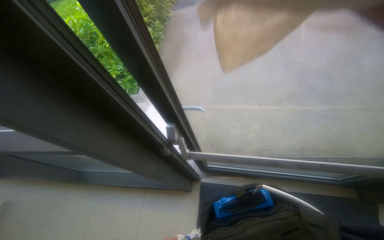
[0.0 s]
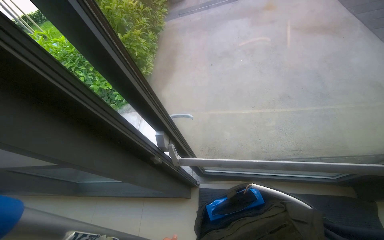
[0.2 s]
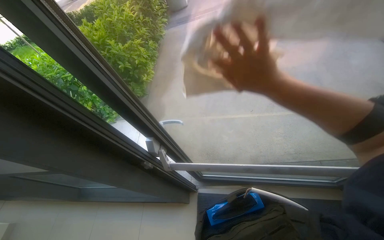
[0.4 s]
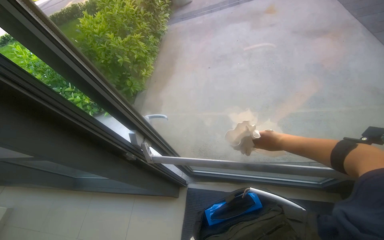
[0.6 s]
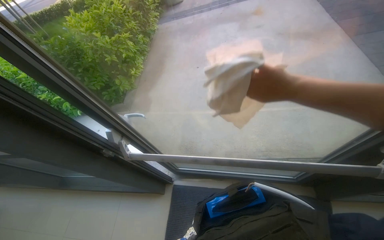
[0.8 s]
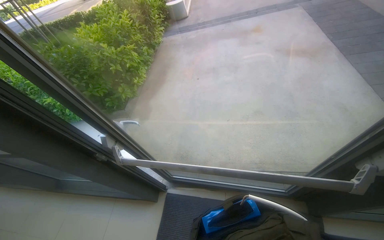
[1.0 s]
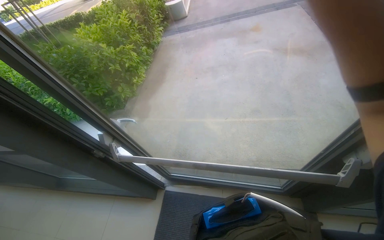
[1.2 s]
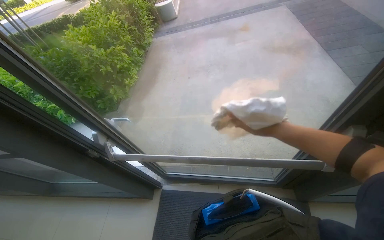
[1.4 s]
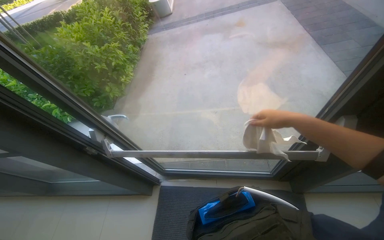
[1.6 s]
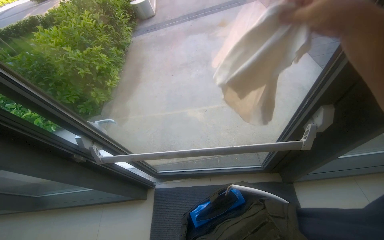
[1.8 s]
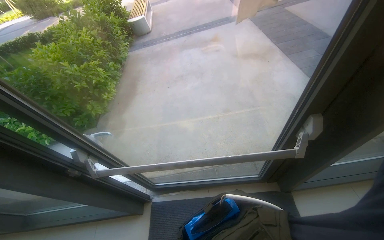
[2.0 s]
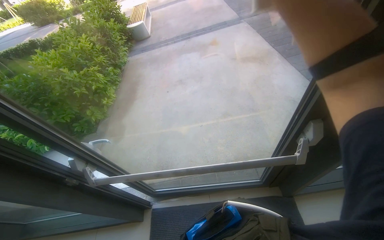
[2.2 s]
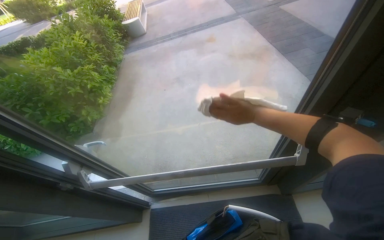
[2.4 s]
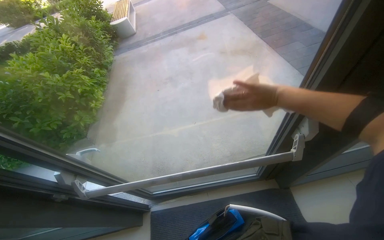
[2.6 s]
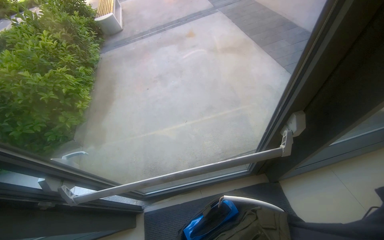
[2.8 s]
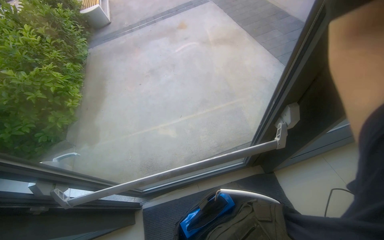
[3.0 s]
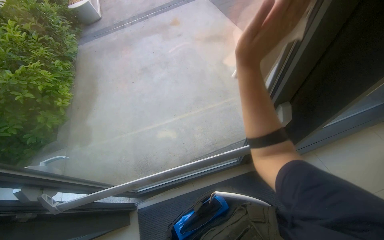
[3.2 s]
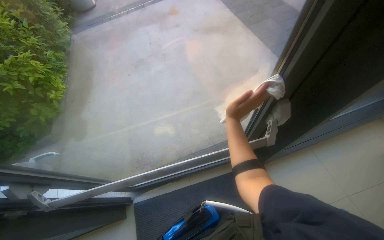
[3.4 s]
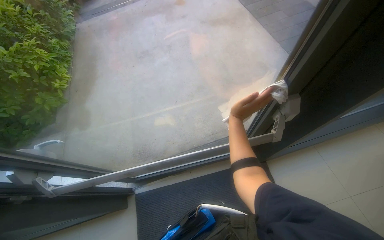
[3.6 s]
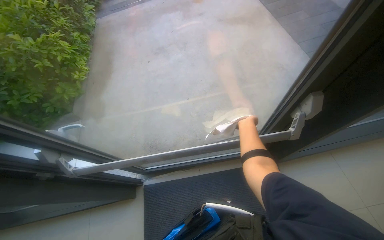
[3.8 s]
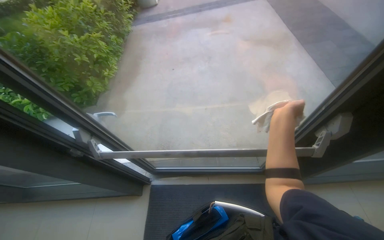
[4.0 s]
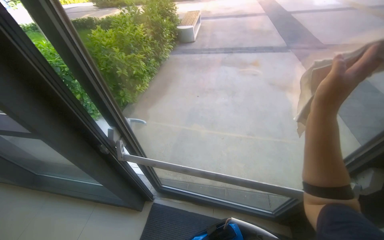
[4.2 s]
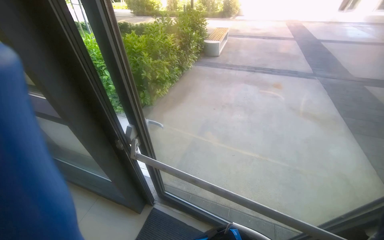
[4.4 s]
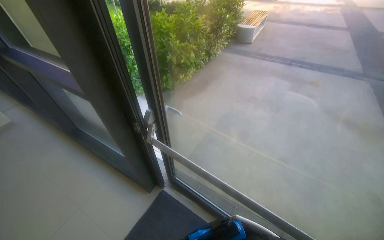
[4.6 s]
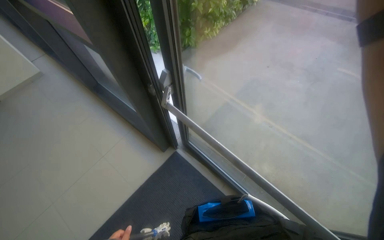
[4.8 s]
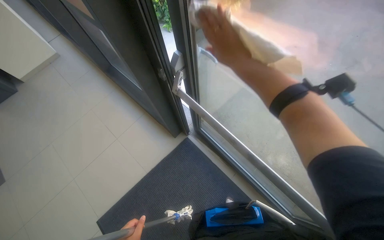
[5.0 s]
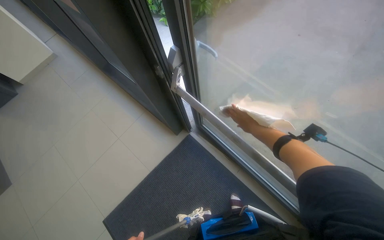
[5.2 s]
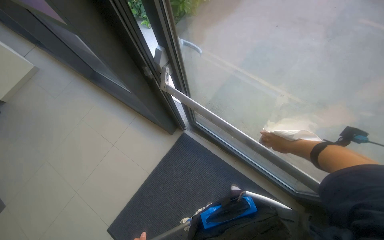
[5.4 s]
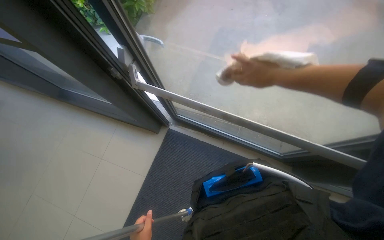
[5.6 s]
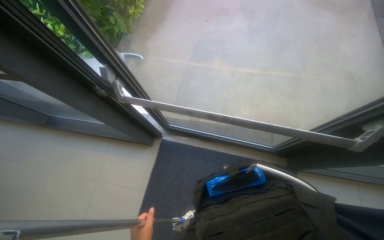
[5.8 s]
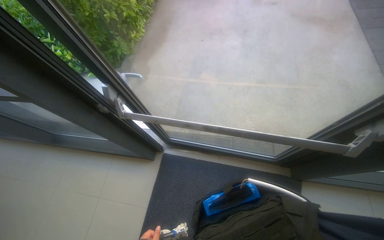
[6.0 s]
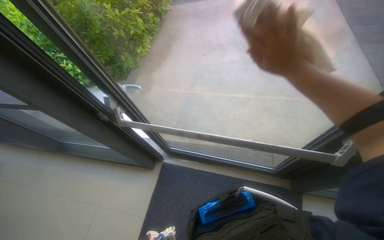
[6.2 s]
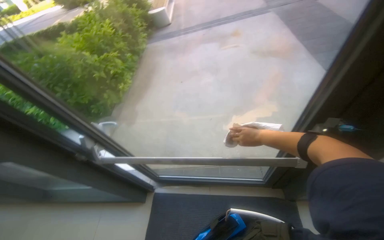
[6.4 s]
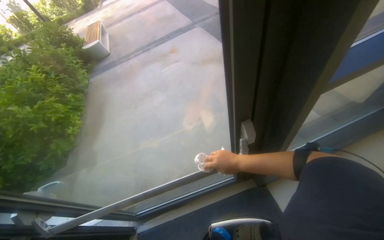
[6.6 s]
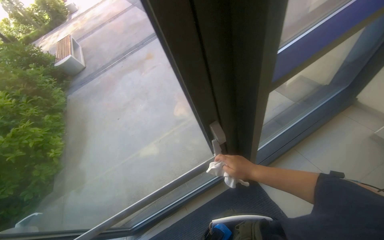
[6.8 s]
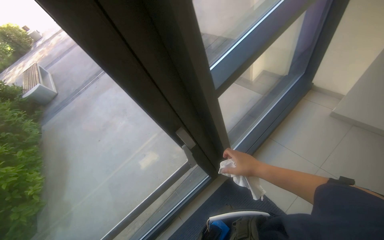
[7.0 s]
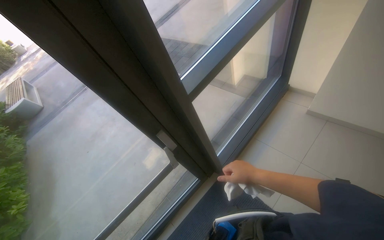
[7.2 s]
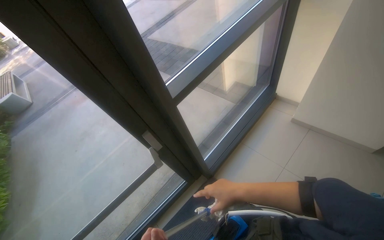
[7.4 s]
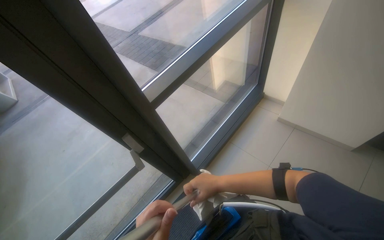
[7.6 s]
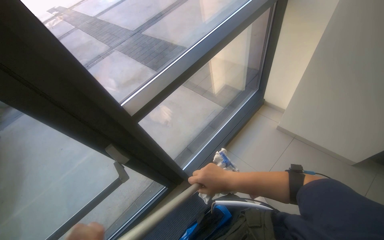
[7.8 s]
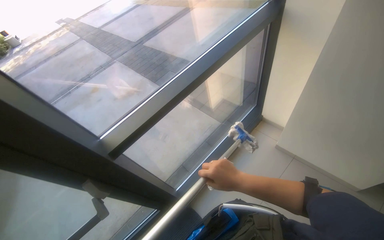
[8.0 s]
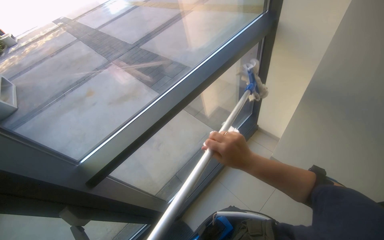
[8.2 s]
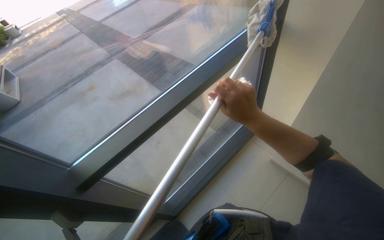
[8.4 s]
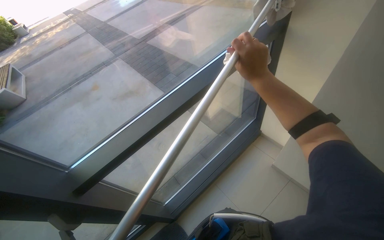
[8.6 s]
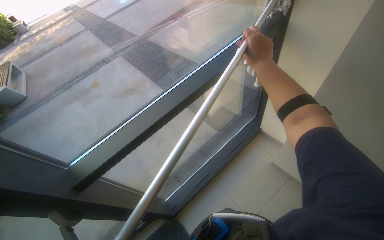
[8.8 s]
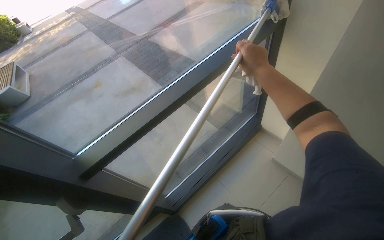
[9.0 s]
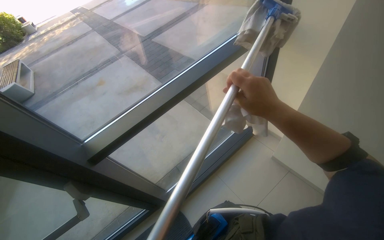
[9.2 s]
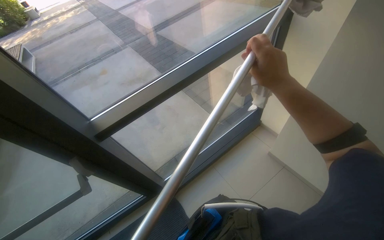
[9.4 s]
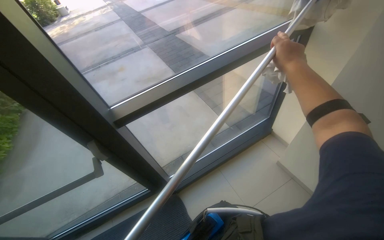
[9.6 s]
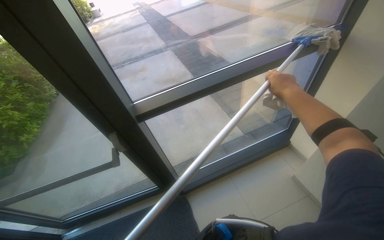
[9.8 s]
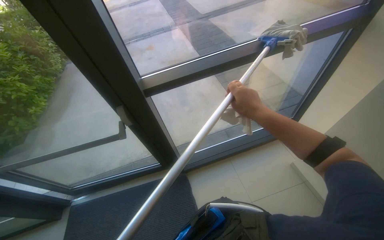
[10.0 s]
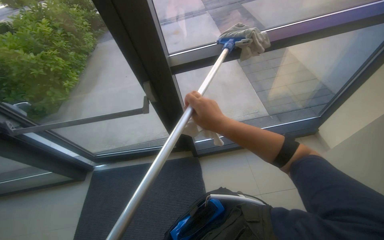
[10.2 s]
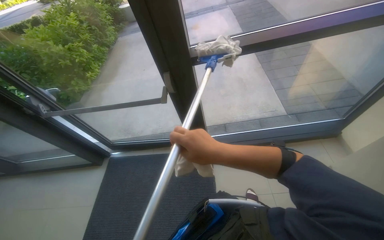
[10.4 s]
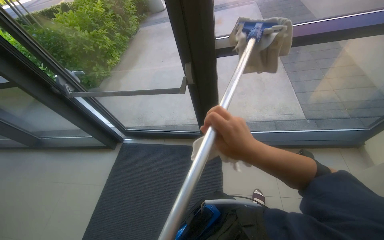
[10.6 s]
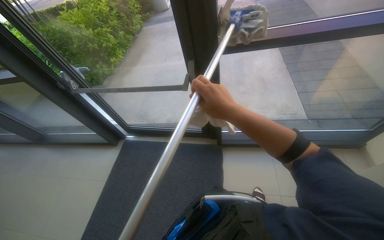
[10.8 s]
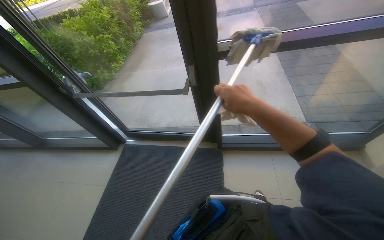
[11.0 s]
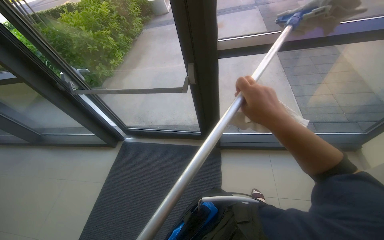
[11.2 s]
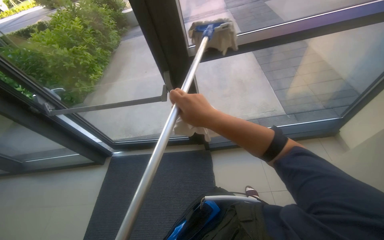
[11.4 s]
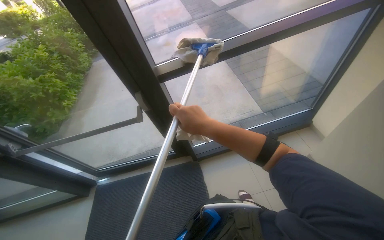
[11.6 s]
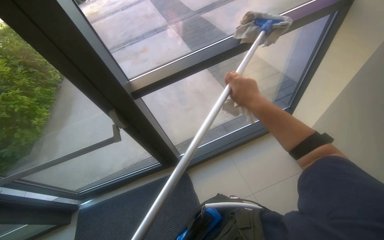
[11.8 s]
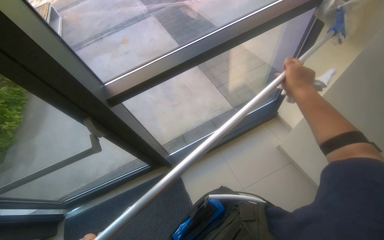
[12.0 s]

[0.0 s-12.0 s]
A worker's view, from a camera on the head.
Job: cleaning windows.
The whole recording: Cleaning glass windows with mop. The worker cleans the glass windows using a mop on a long pole.
0.0 to 1.6 s: The camera travels roughly 50 cm.
1.6 to 3.0 s: The wearer looks about 20 degrees further to the right.
3.0 to 4.4 s: The wearer looks approximately 40 degrees further to the left. The wearer looks approximately 10 degrees further upward.
4.4 to 6.0 s: The view tips downward by roughly 20 degrees.
6.0 to 7.6 s: The head travels about 70 cm. The head rotates some 55 degrees to the right. The view tilts some 25 degrees upward.
7.6 to 9.0 s: The wearer moves approximately 50 cm.
9.0 to 10.4 s: The wearer looks approximately 35 degrees further to the left. The right hand travels down the picture, to the left and nearer to the camera by about 70 cm.
10.4 to 12.0 s: The head rotates approximately 25 degrees to the right.

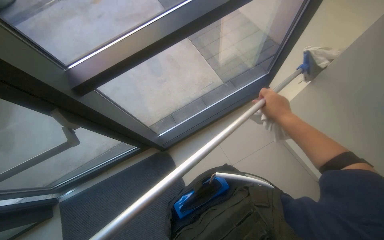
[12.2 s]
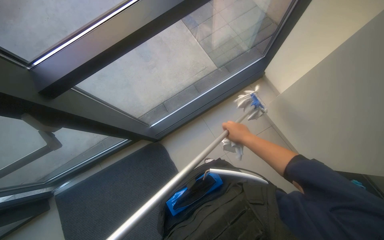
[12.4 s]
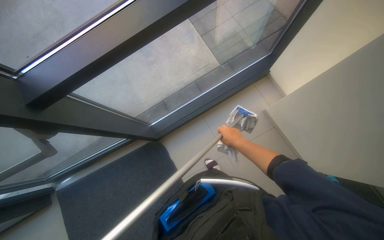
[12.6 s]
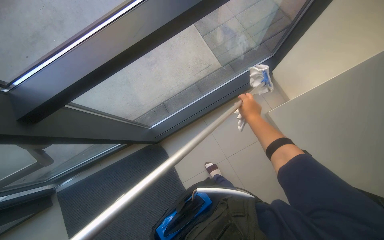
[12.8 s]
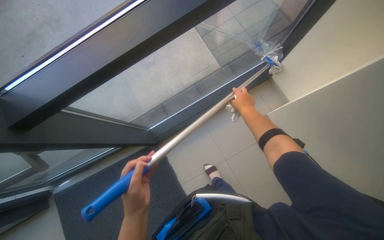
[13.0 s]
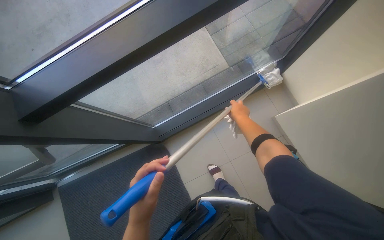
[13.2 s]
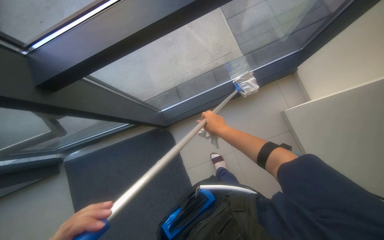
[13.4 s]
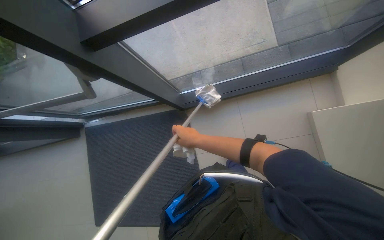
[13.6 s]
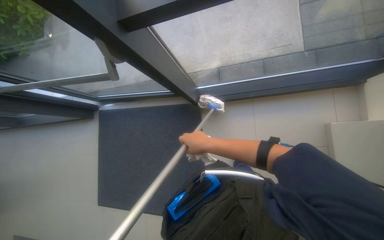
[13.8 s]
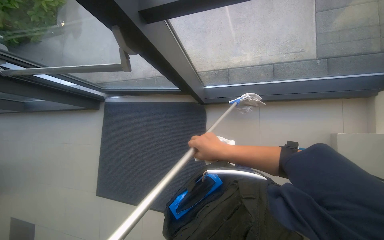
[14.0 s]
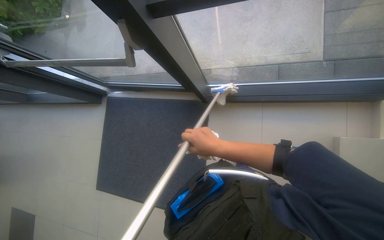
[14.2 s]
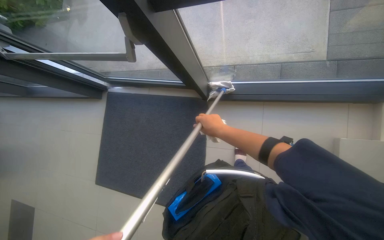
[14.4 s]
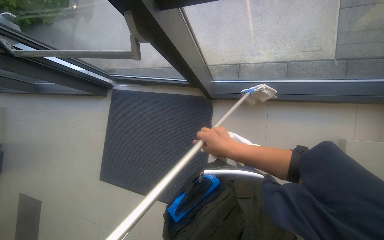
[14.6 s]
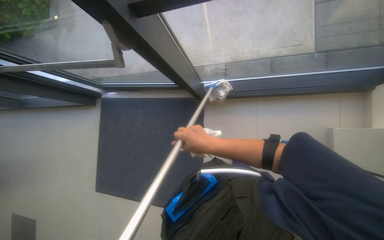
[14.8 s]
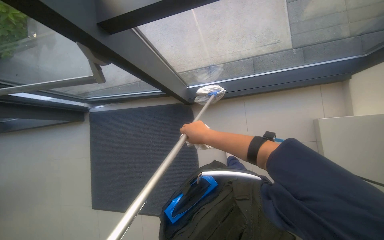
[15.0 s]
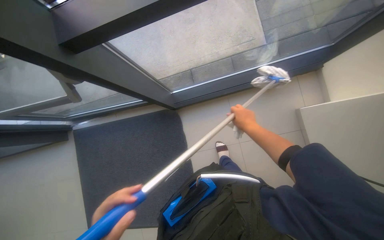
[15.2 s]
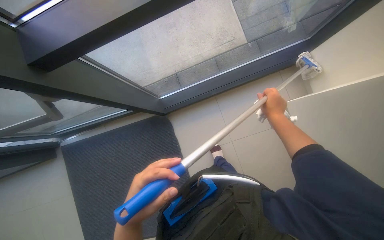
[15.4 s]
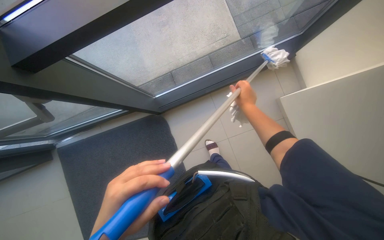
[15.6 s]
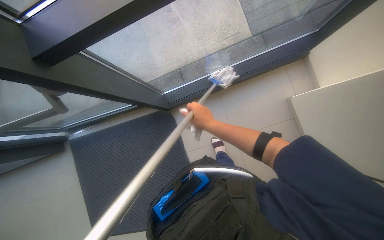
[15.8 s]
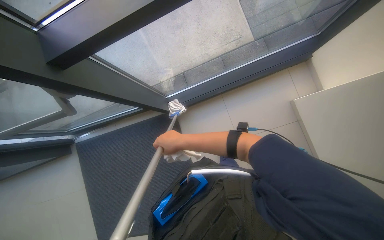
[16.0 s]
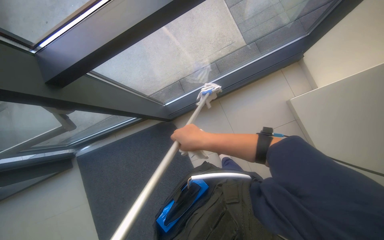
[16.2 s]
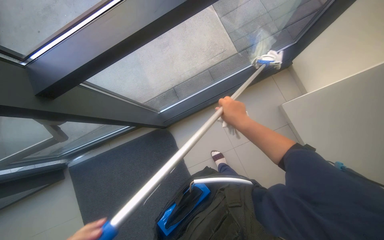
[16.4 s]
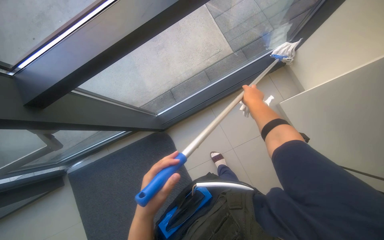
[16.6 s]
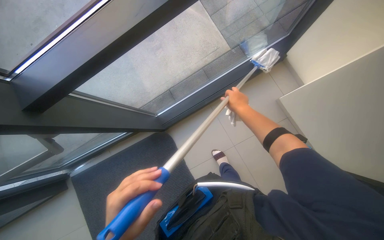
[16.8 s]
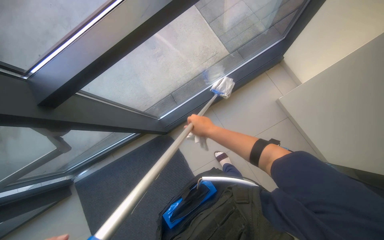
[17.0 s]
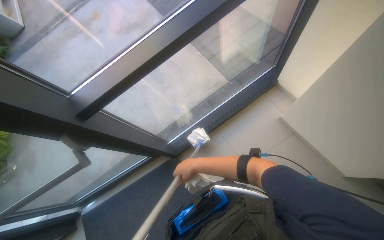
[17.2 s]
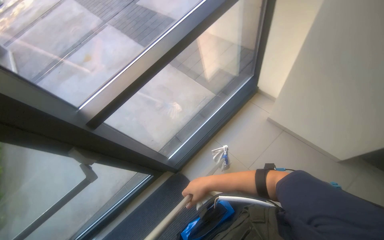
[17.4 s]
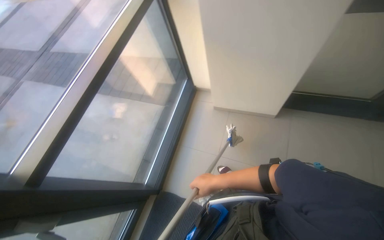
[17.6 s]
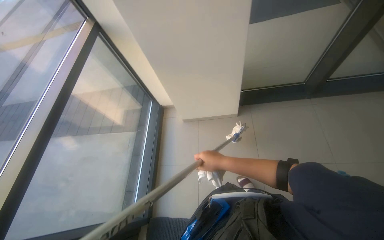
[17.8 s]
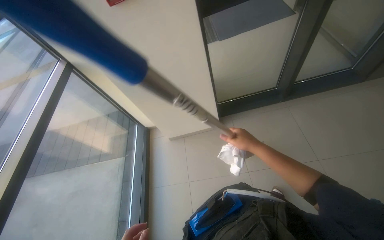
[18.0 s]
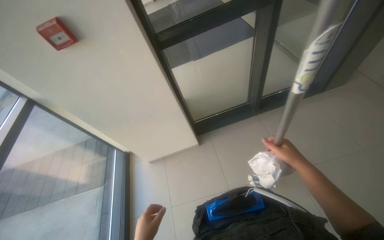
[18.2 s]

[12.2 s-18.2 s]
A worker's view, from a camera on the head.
Job: cleaning windows.
The whole recording: Cleaning glass windows with mop. The worker cleans the glass windows using a mop on a long pole.
12.2 to 13.8 s: The view tilts approximately 20 degrees downward.
13.8 to 15.2 s: The right hand shifts about 25 cm to the right.
15.2 to 16.6 s: The right hand swings left and right, some 30 cm each way, with 2 reversals.
16.6 to 18.2 s: The camera is carried some 80 cm. The head rotates about 75 degrees to the right. The view tilts some 50 degrees upward.

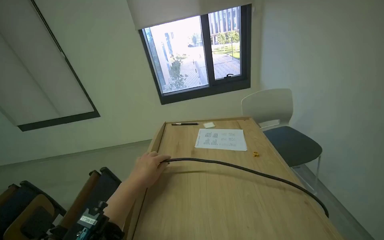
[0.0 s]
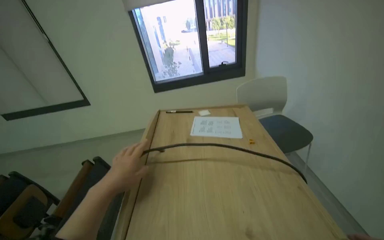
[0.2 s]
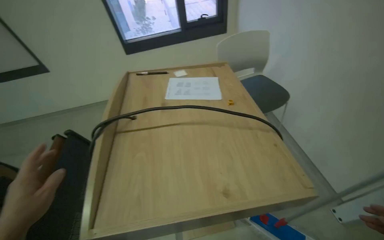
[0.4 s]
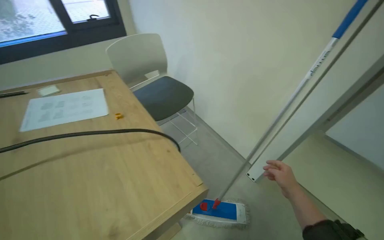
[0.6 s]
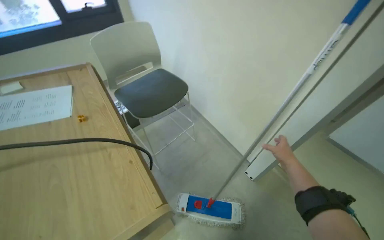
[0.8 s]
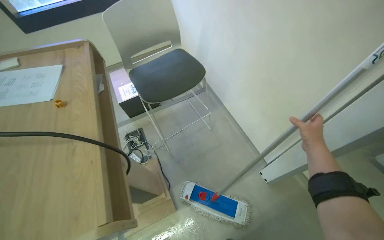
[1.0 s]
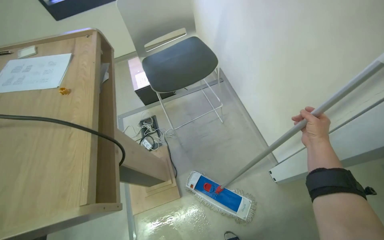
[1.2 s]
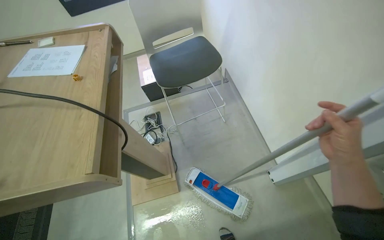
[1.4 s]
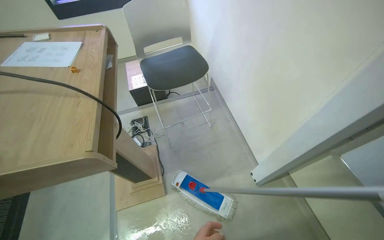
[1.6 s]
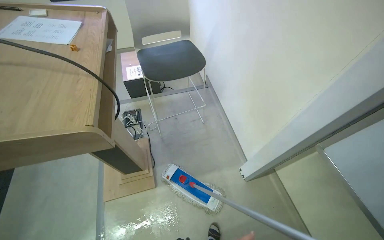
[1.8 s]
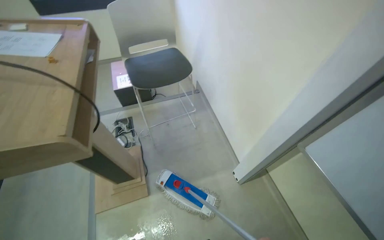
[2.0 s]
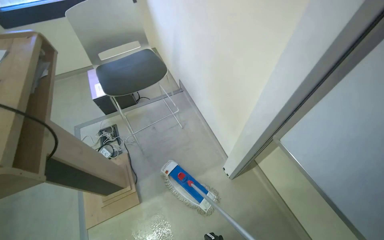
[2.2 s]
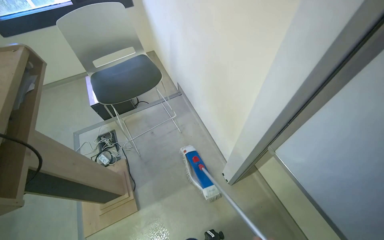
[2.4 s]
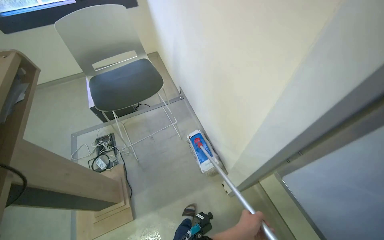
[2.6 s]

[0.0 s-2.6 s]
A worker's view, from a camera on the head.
Job: mopping floor.
The whole recording: Mopping lecture hall floor. The worker mops the floor of the lecture hall, moving around the podium and seats.
0.0 to 1.2 s: The head travels some 50 cm. The view tilts approximately 30 degrees downward.
